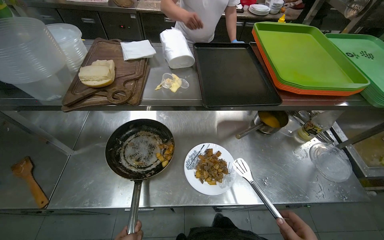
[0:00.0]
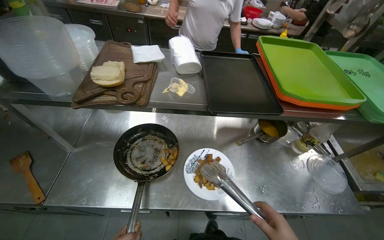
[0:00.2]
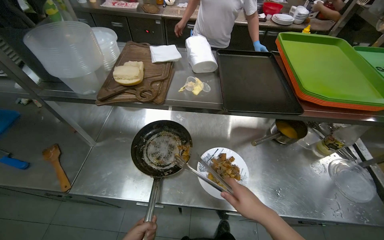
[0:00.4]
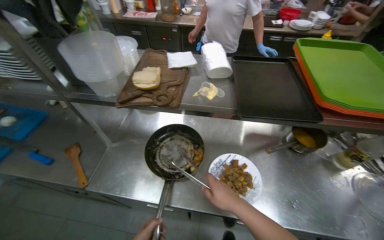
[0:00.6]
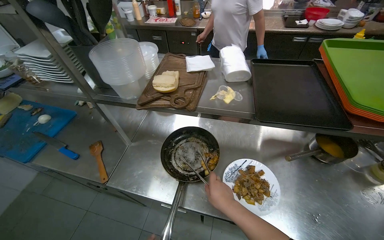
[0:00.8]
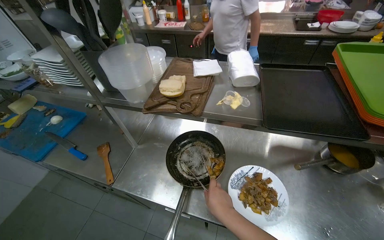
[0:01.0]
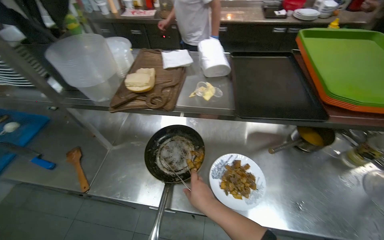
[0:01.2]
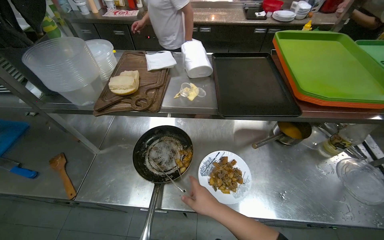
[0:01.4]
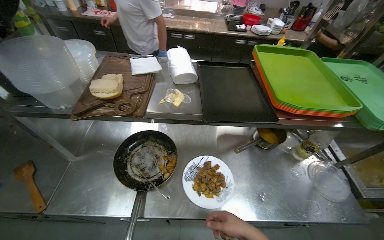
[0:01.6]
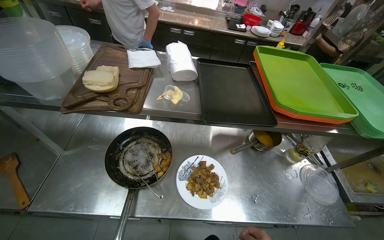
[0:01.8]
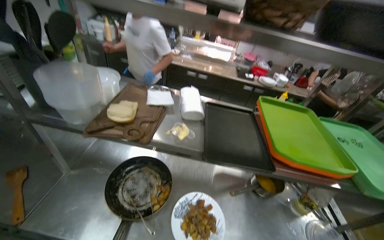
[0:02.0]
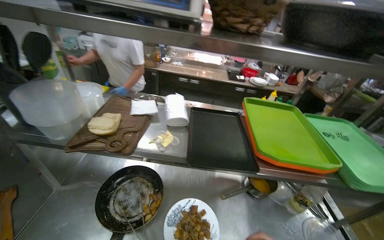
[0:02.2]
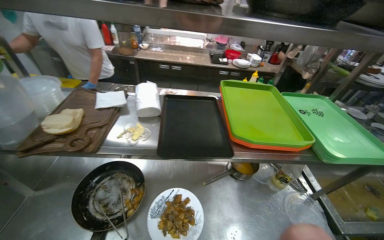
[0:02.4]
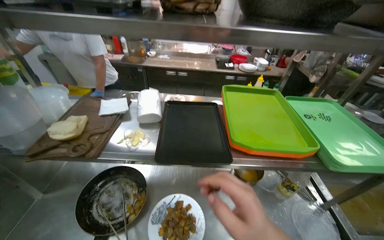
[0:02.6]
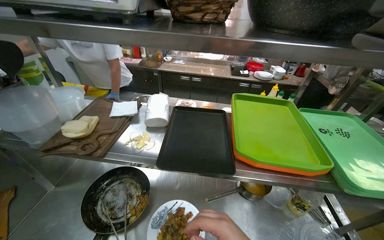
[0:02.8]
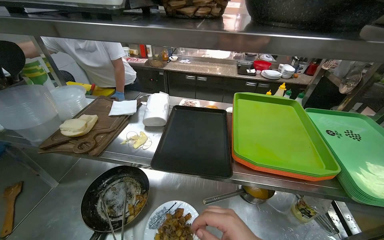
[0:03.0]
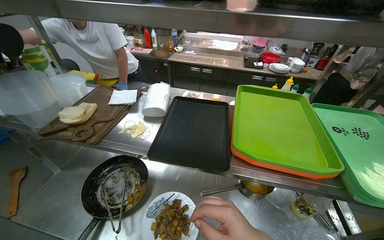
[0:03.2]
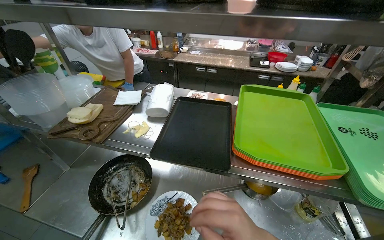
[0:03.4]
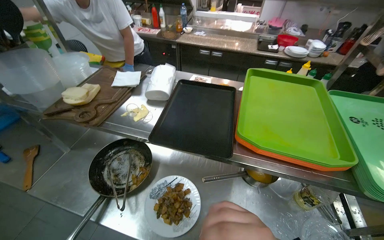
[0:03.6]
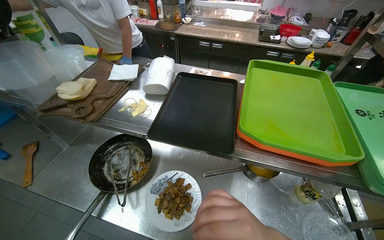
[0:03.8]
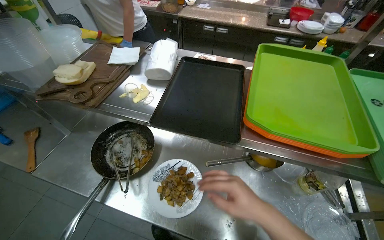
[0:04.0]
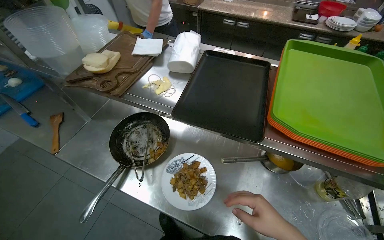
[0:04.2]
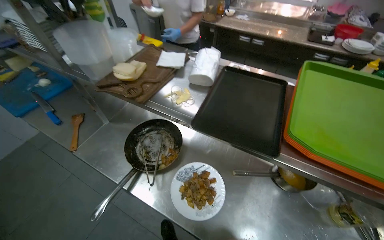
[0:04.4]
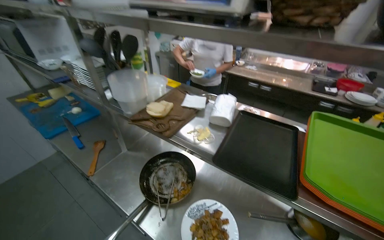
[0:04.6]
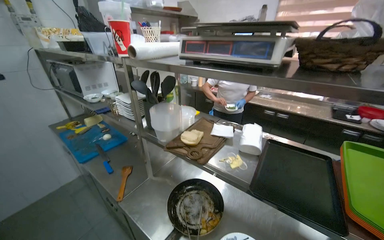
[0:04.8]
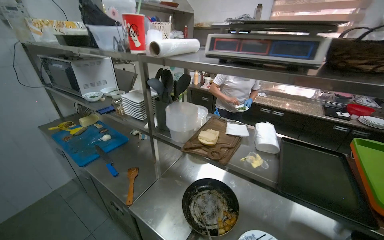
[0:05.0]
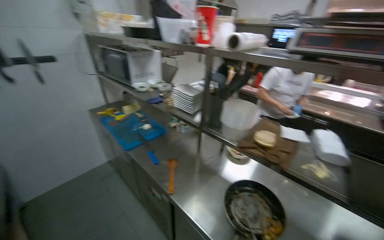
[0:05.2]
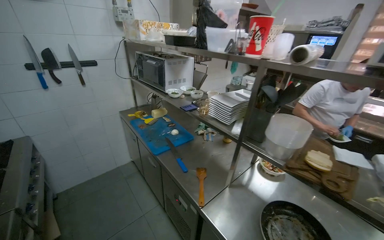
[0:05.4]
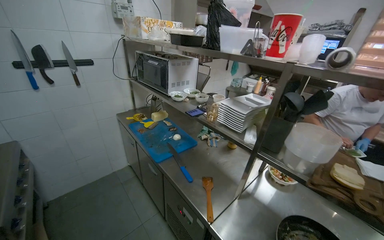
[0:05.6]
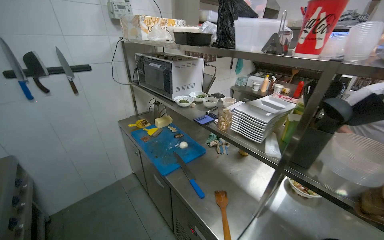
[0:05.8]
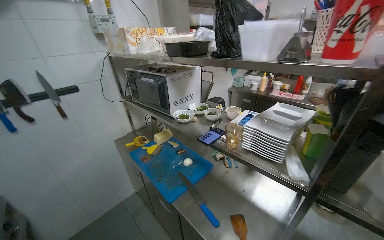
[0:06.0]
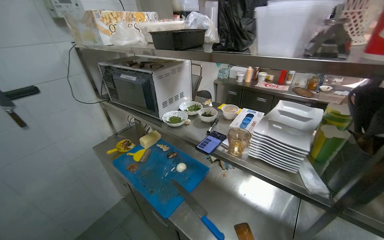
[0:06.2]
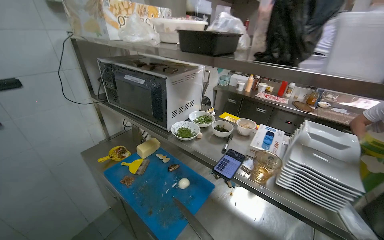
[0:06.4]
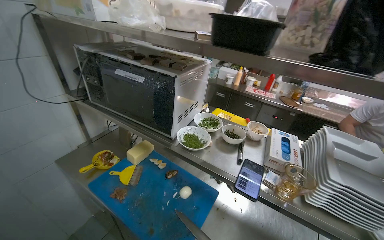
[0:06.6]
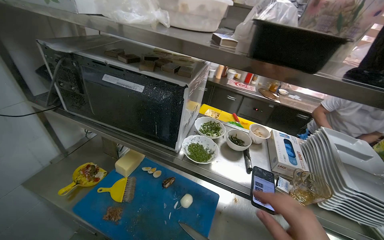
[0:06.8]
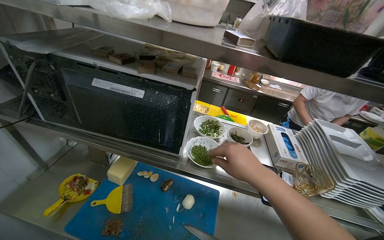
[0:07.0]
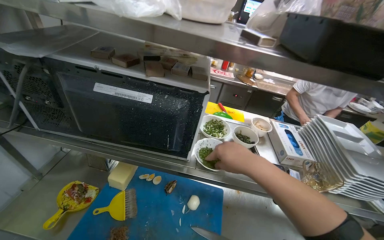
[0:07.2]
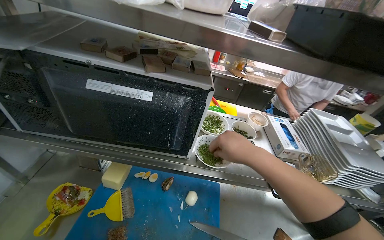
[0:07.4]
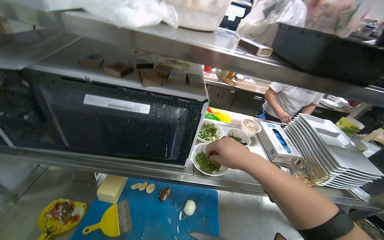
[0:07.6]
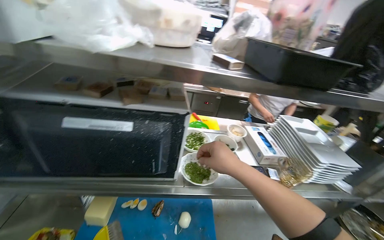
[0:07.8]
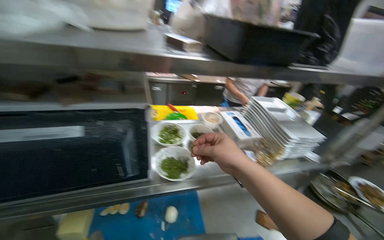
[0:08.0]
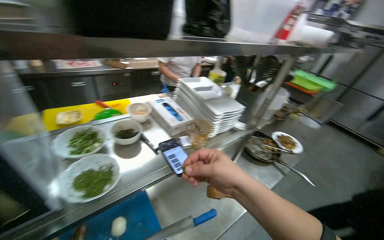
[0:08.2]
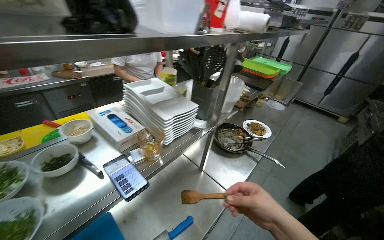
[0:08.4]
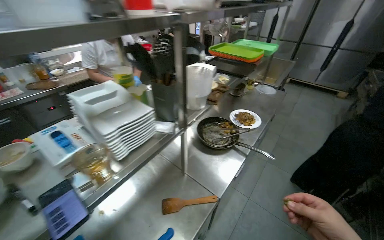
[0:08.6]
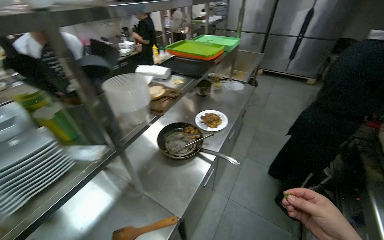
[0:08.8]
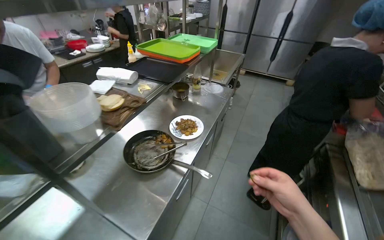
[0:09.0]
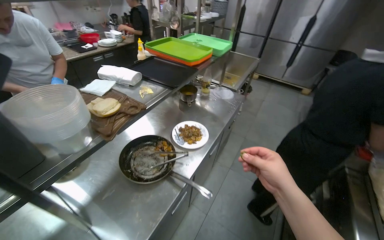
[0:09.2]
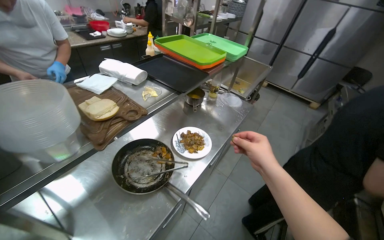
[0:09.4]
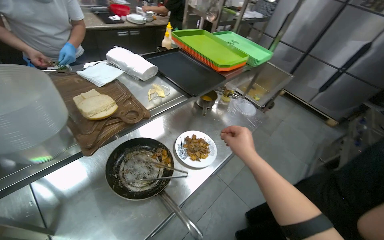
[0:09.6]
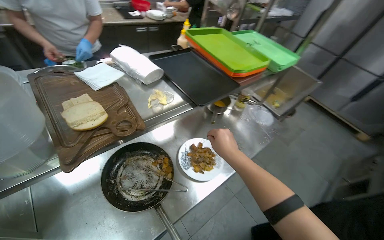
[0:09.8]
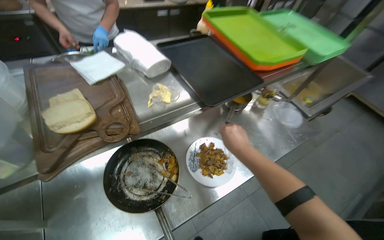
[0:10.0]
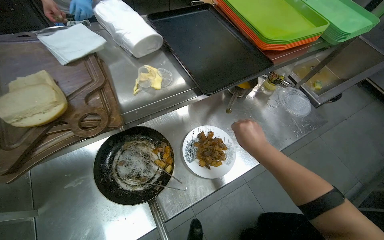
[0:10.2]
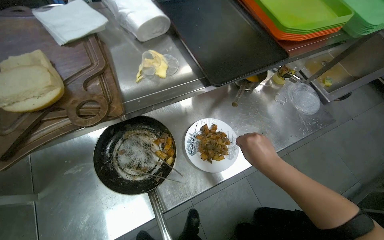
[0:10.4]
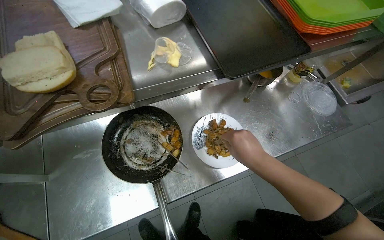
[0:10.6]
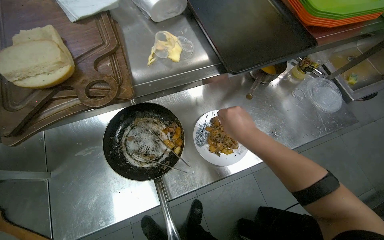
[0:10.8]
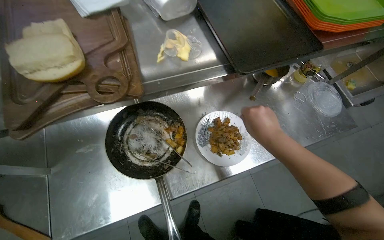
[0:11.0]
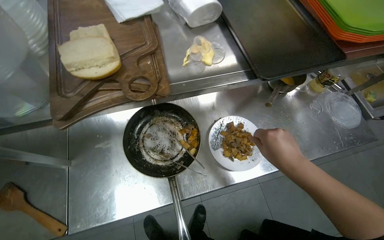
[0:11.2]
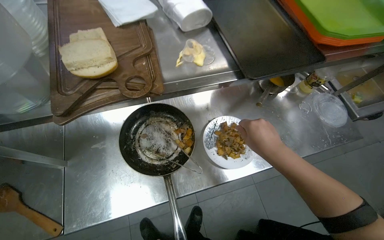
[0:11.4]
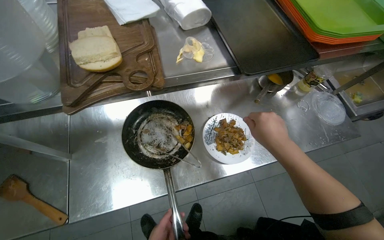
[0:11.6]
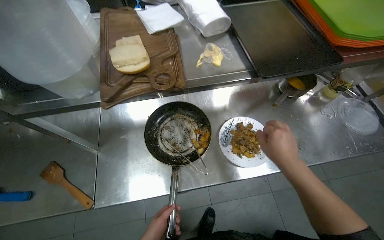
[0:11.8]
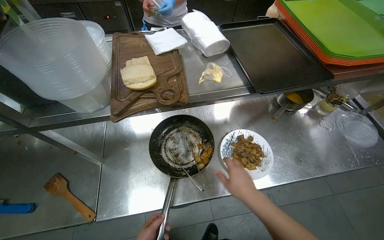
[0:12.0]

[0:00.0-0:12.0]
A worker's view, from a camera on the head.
Job: preparing food.
The whole recording: Transferring cooked food to plate. The worker uses tongs to transfer cooked food from the pan to a plate.
0:01.6 to 0:03.0: The camera pitches upward, by about 15 degrees.
0:03.0 to 0:04.4: The wearer looks approximately 15 degrees further to the left. The wearer looks about 15 degrees further downward.
0:04.4 to 0:06.0: The camera travels approximately 80 cm. The view swings about 15 degrees to the left. The view tips upward by about 25 degrees.
0:06.0 to 0:07.6: The camera travels roughly 80 cm. The wearer looks approximately 45 degrees further to the right. The camera pitches downward, by some 15 degrees.
0:07.6 to 0:09.0: The camera is carried some 80 cm. The wearer looks about 65 degrees further to the right. The view tilts some 15 degrees downward.
0:09.0 to 0:10.4: The wearer moves approximately 50 cm. The wearer's head swings roughly 40 degrees to the left. The view tips downward by some 15 degrees.
0:10.4 to 0:12.0: The head rotates approximately 15 degrees to the left. The right hand shifts roughly 20 cm to the left and nearer to the camera.

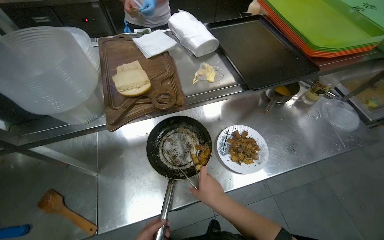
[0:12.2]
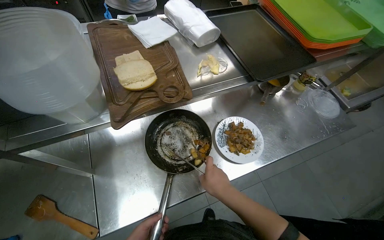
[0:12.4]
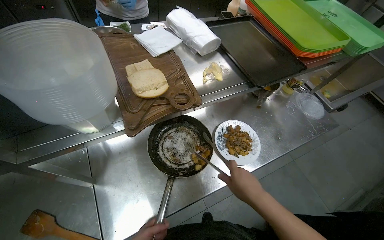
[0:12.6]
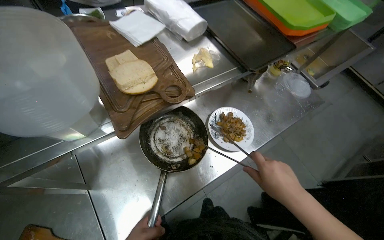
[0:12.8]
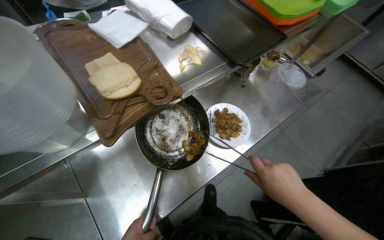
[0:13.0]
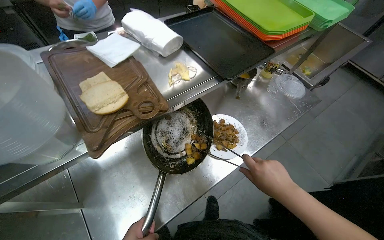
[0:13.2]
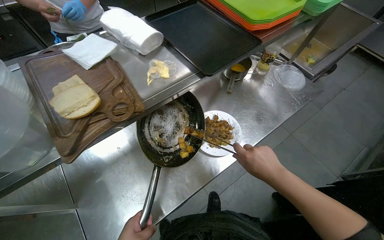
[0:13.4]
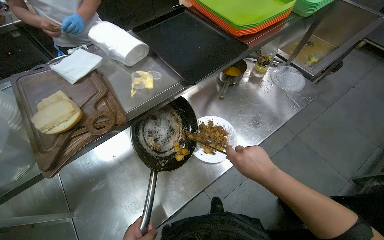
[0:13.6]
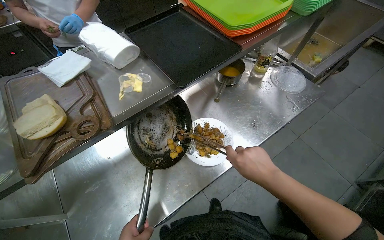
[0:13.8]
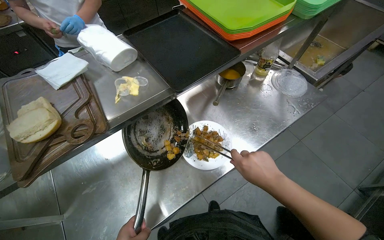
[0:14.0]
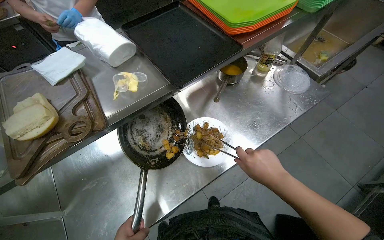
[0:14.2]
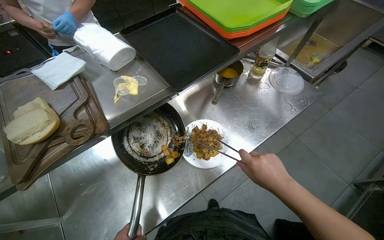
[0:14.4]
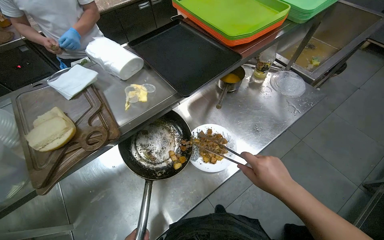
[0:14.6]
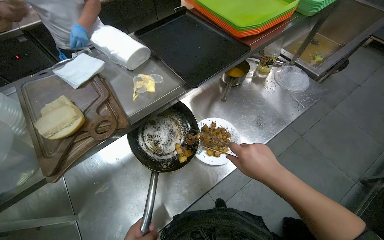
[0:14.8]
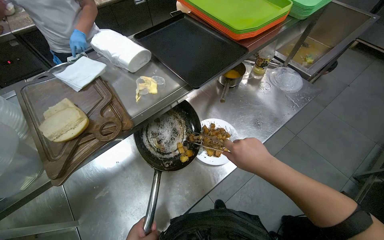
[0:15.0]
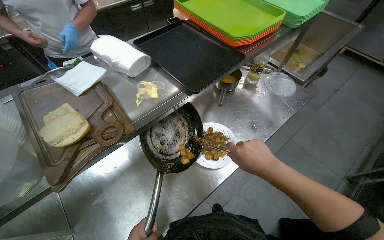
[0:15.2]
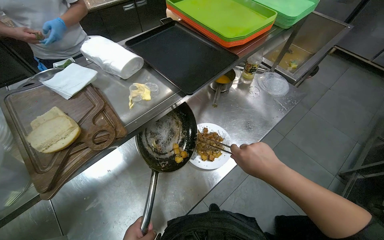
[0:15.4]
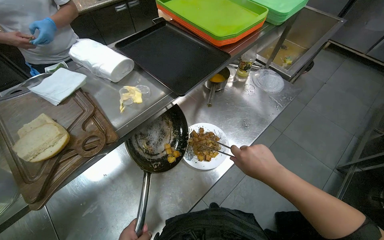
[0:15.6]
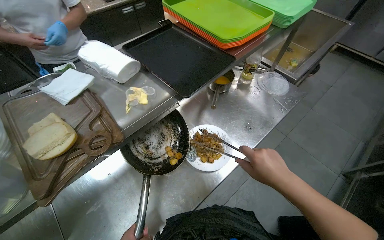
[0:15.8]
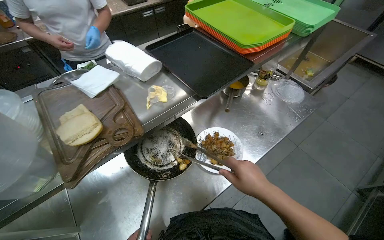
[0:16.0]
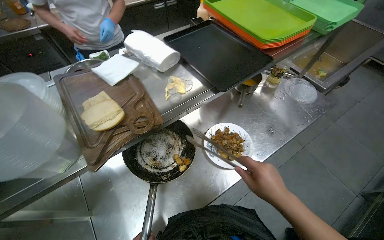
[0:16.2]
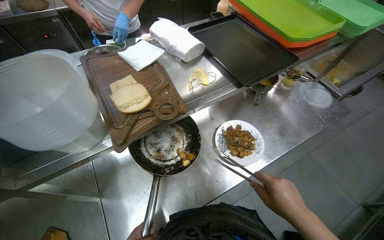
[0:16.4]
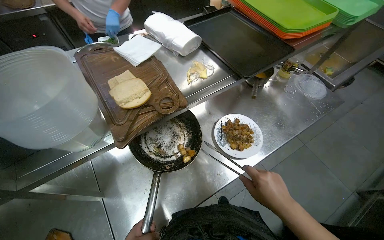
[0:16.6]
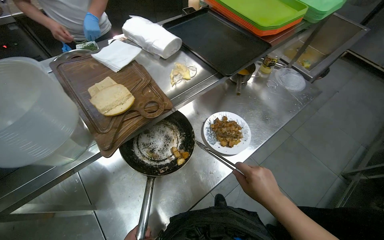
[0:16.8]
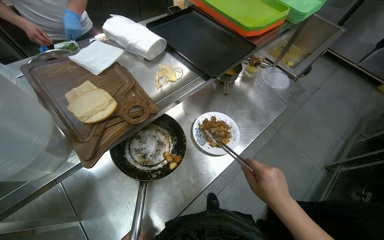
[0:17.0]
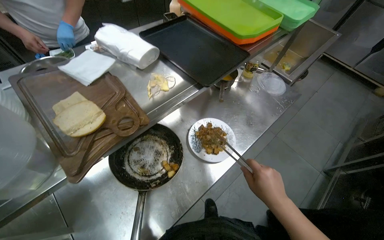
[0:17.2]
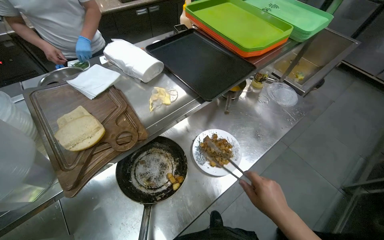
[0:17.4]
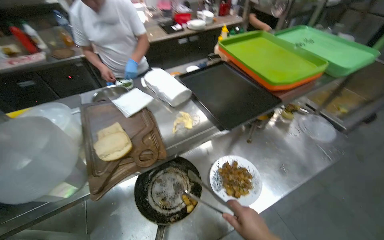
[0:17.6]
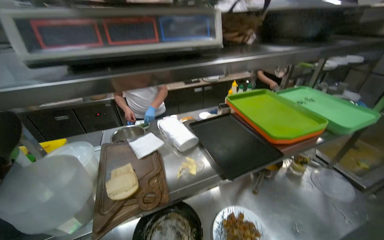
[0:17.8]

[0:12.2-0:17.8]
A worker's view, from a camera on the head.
Job: preparing food.
The whole recording: Transferring cooked food to plate. The worker uses tongs to transfer cooked food from the pan to a plate.
0:12.2 to 0:13.6: The right hand travels to the right by roughly 20 cm.
0:15.0 to 0:16.4: The right hand shifts roughly 10 cm down the picture.
0:16.4 to 0:17.8: The view tips upward by roughly 25 degrees.

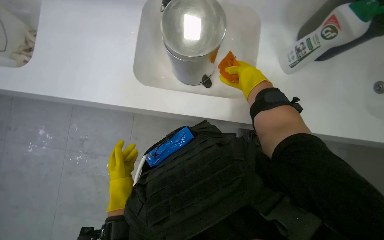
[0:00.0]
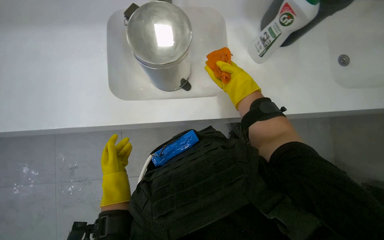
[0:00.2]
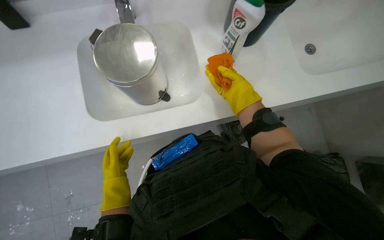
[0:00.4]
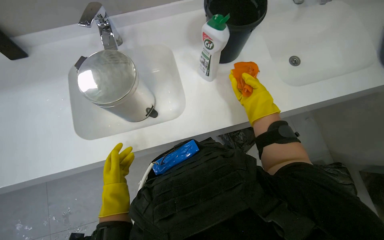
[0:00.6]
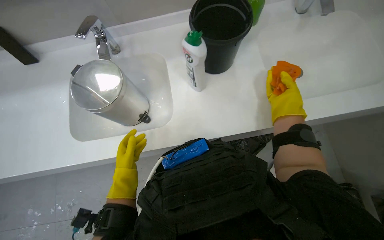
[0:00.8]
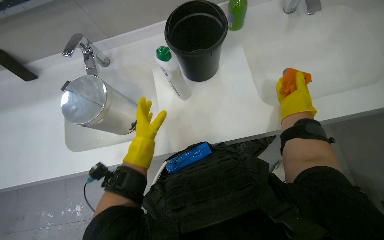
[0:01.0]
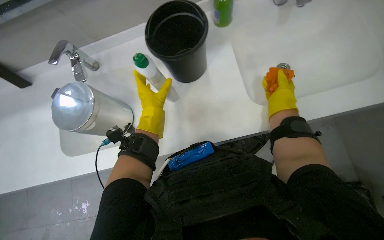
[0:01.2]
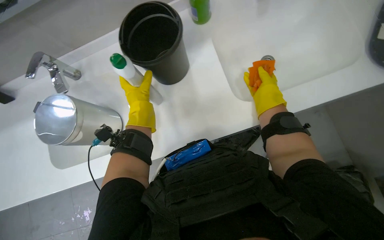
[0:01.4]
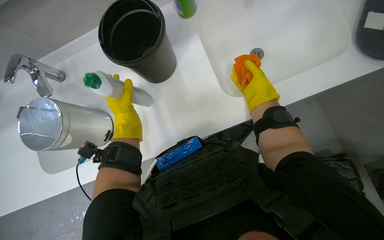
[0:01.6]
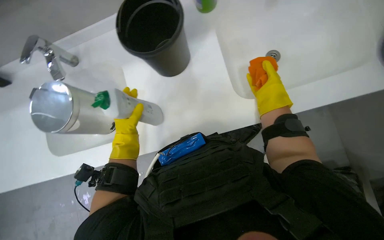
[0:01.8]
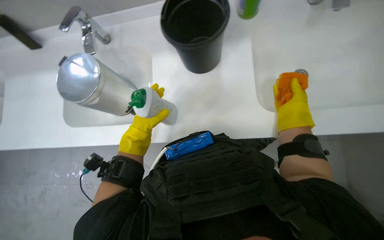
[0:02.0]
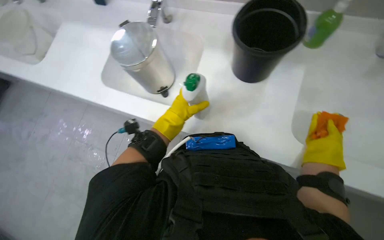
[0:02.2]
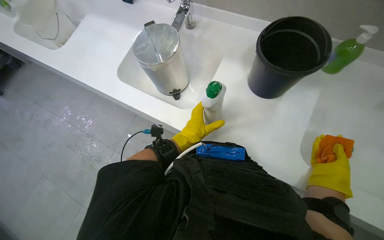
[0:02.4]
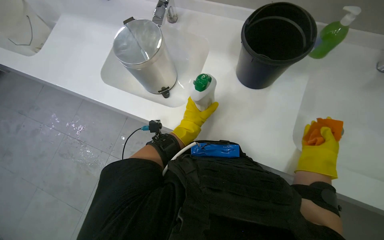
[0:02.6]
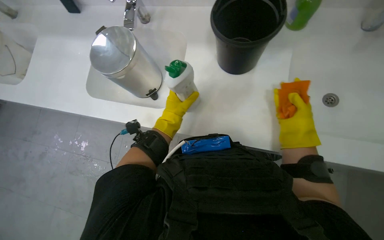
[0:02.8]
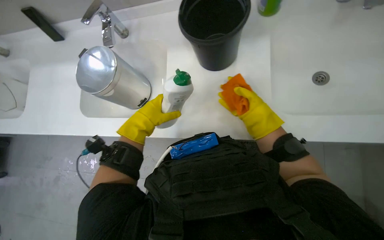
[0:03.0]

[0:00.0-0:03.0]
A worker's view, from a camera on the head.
Job: managing trash.
The whole recording: Cleaning metal trash bin. The worker cleans a metal trash bin using a sponge, cleaner, water, and a cloth.
0:00.0 to 0:01.6: The left hand travels up the picture by roughly 40 cm.
